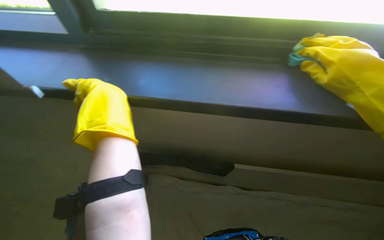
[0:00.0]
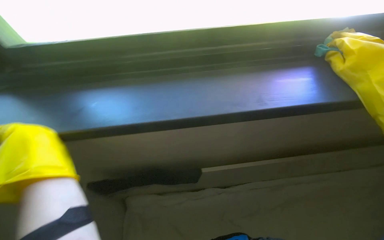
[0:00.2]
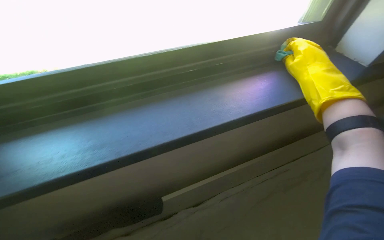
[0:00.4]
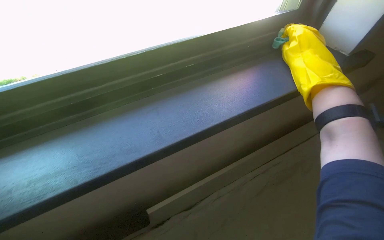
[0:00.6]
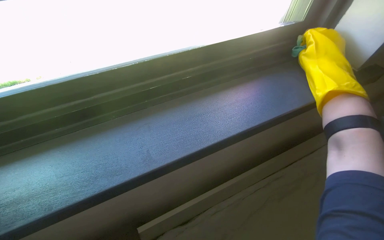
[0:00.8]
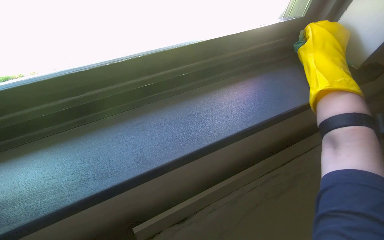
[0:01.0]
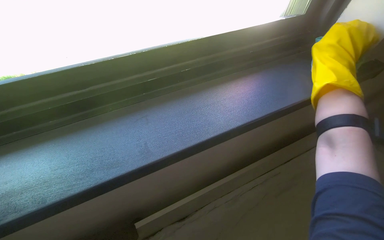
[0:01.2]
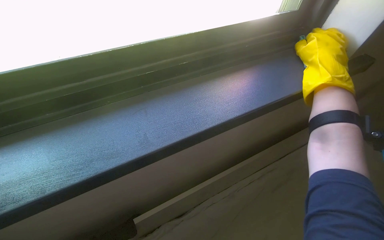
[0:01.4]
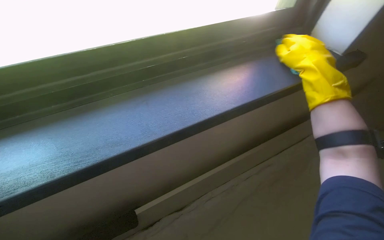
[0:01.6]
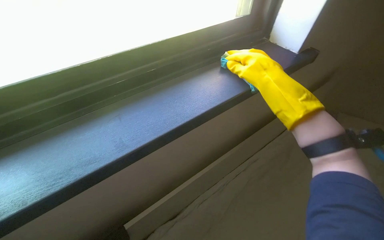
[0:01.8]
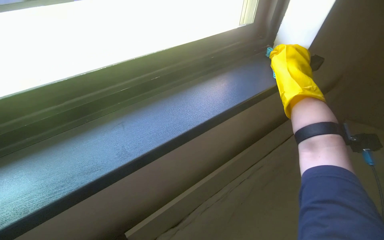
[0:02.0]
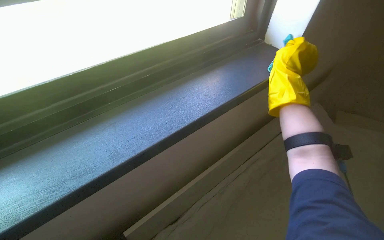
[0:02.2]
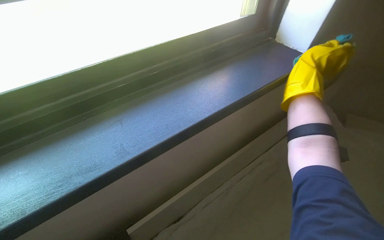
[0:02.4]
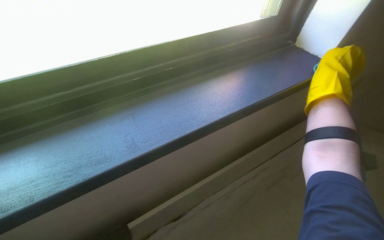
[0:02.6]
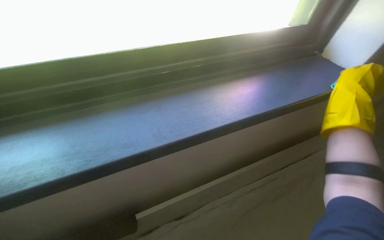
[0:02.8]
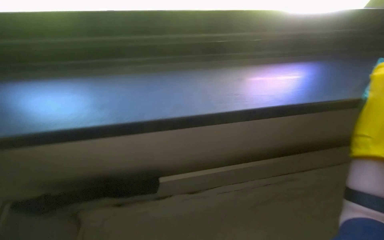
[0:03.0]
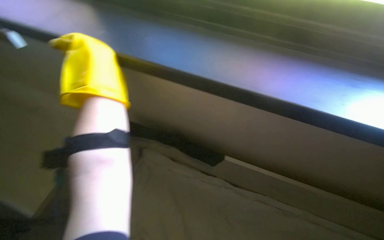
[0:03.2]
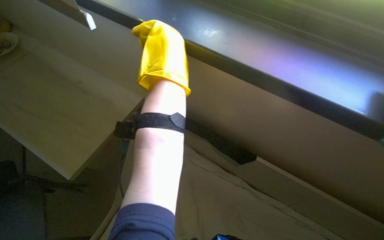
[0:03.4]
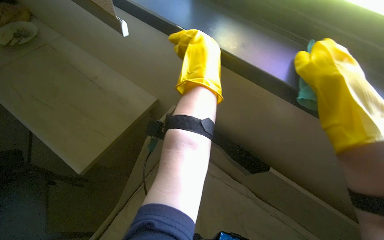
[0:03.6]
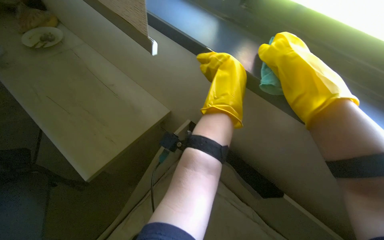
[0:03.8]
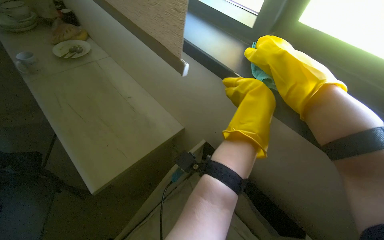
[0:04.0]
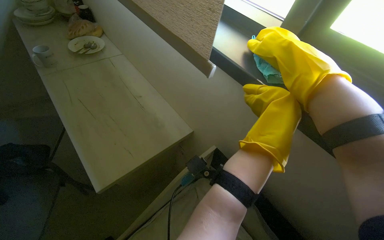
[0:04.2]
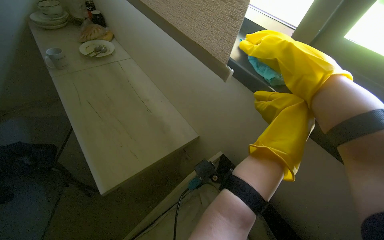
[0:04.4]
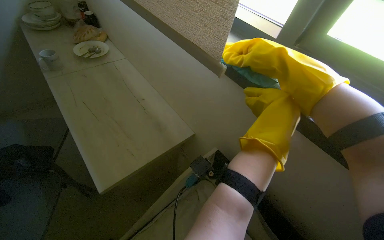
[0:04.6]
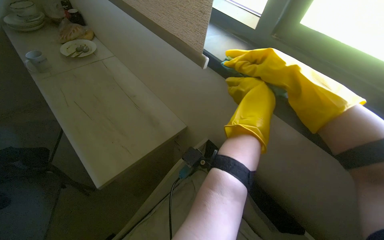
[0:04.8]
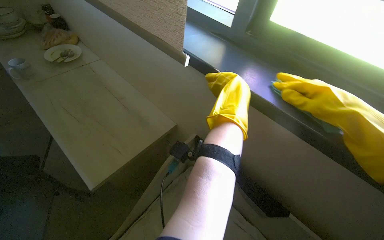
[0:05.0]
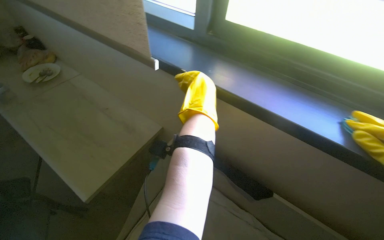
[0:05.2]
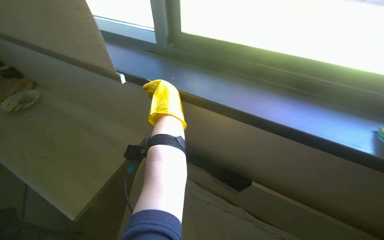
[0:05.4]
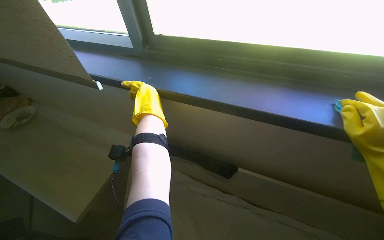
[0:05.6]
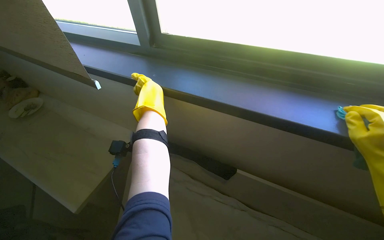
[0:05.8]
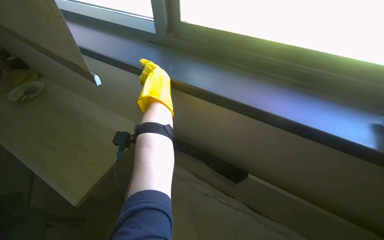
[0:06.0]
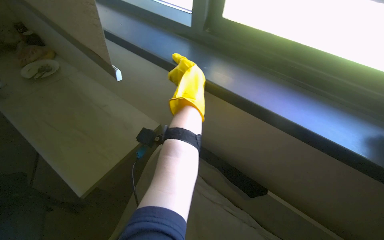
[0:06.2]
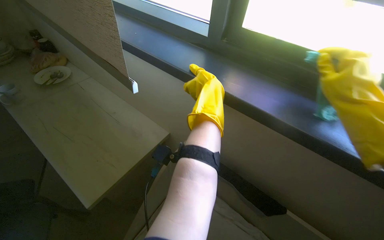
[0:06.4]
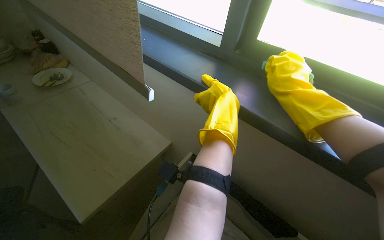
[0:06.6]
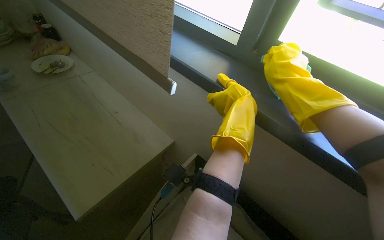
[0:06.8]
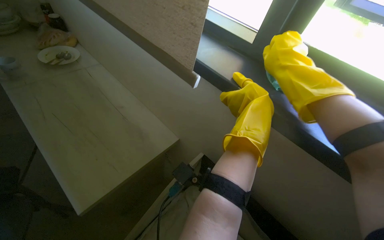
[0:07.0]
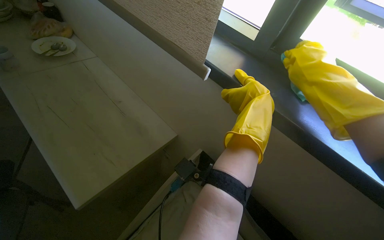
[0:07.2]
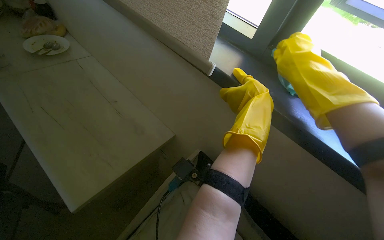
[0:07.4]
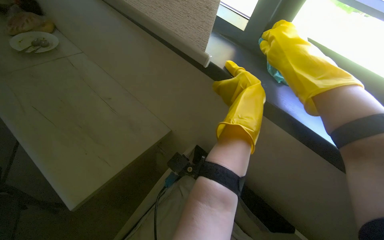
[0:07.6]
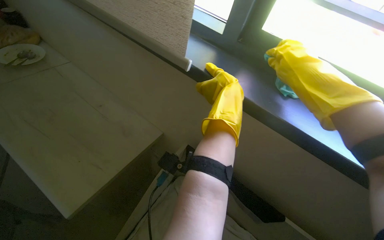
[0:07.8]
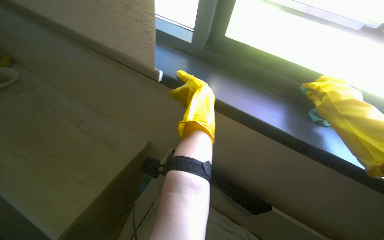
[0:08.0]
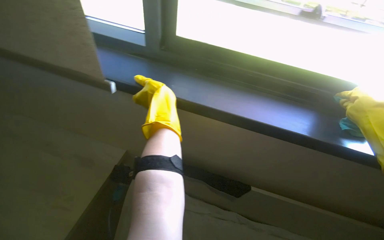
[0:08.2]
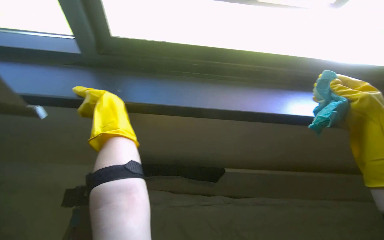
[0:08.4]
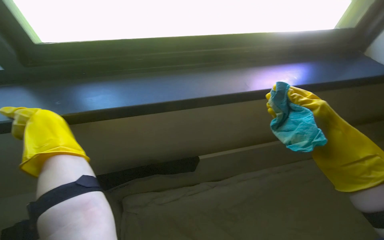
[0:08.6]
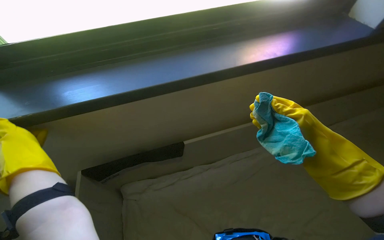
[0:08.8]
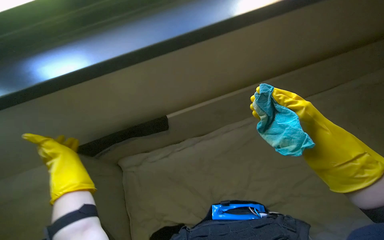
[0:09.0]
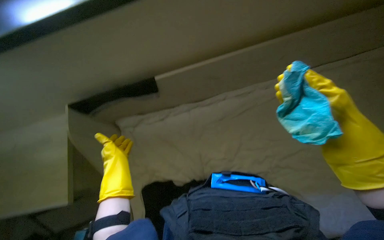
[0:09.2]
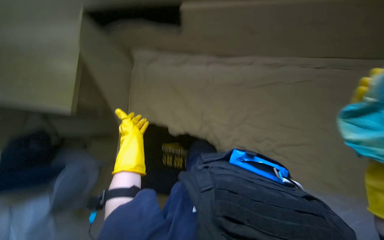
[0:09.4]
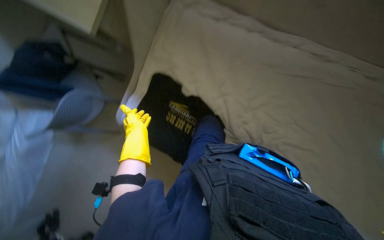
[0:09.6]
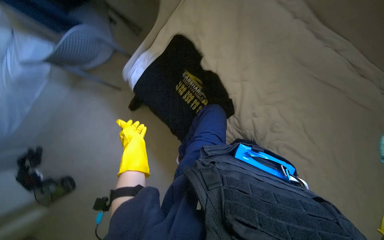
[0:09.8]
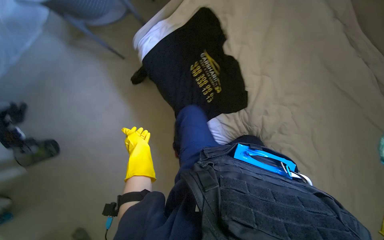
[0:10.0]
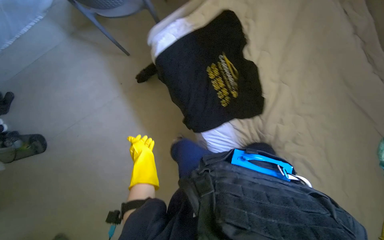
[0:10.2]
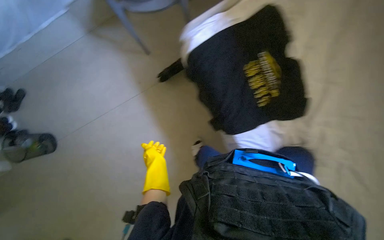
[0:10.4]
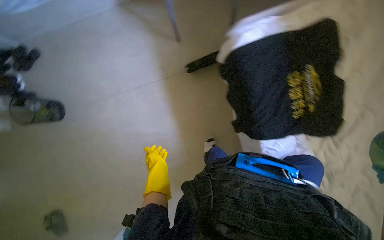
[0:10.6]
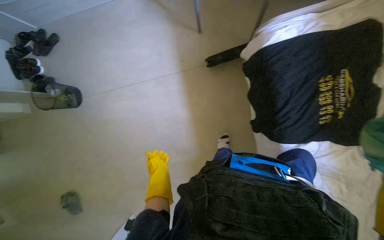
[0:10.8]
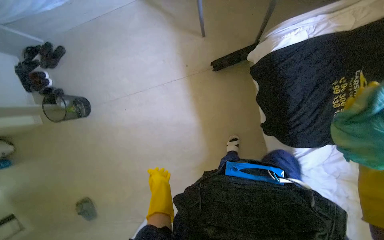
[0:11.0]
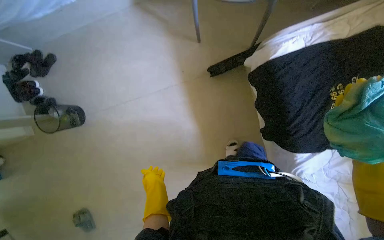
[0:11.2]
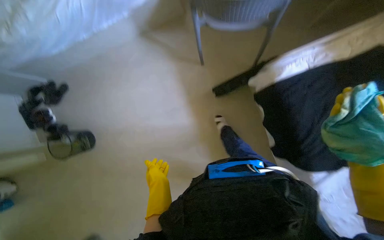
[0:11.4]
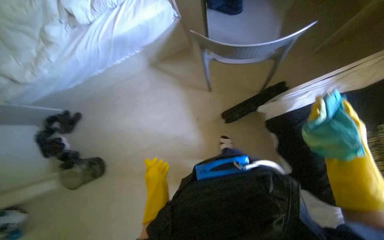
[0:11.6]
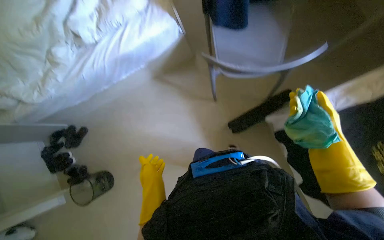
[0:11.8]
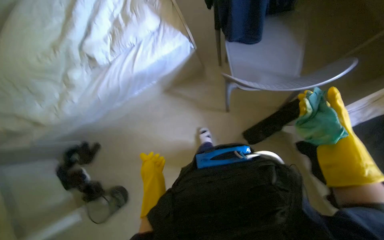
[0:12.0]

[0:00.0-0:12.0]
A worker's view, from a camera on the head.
Job: cleaning windows.
The whole recording: Wiping window sill. The worker wipes the window sill with a cleaning cloth.
0:00.0 to 0:01.6: The wearer's head swings some 25 degrees to the right.
0:03.0 to 0:04.4: The scene turns some 25 degrees clockwise in the picture.
0:07.6 to 0:09.0: The wearer's head swings some 60 degrees to the right.
0:09.0 to 0:10.4: The camera is carried approximately 50 cm. The view pans to the right by some 15 degrees. The view tilts roughly 20 degrees downward. Everything in view rotates about 45 degrees clockwise.
0:10.4 to 0:12.0: The camera travels some 70 cm.

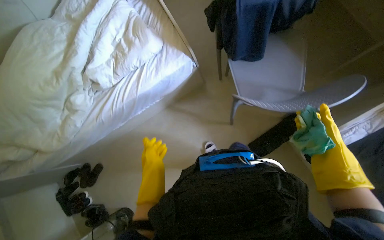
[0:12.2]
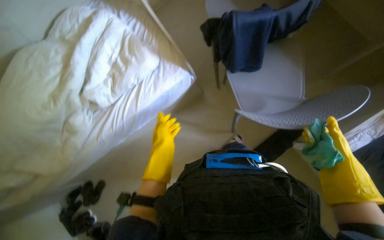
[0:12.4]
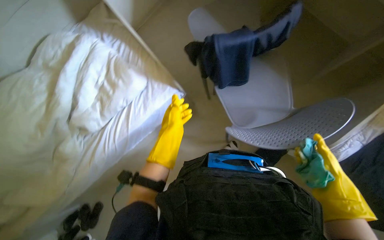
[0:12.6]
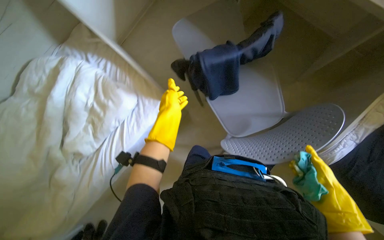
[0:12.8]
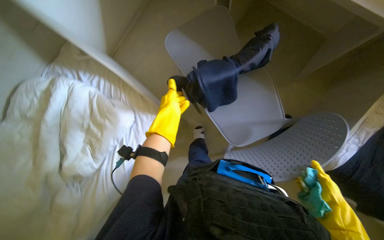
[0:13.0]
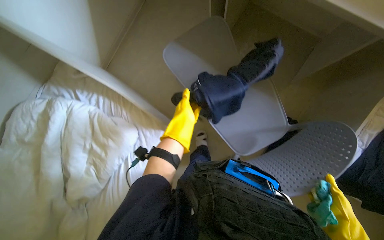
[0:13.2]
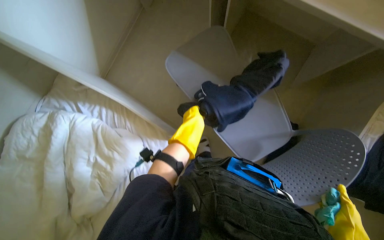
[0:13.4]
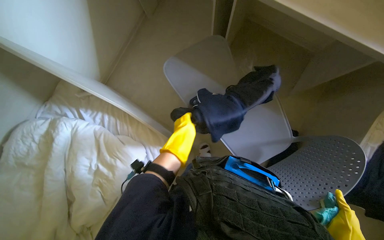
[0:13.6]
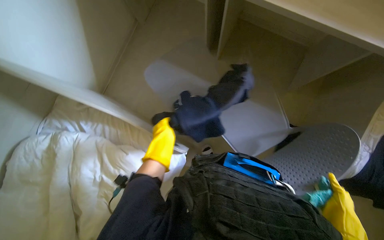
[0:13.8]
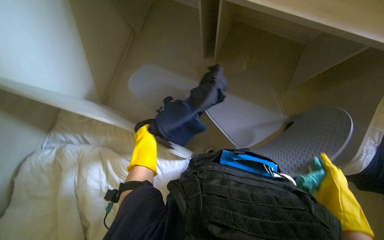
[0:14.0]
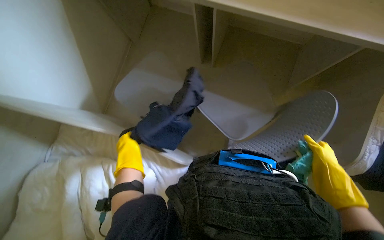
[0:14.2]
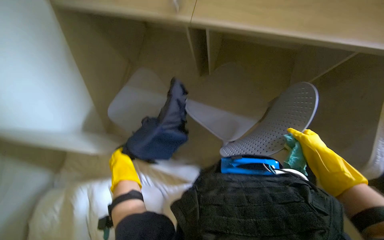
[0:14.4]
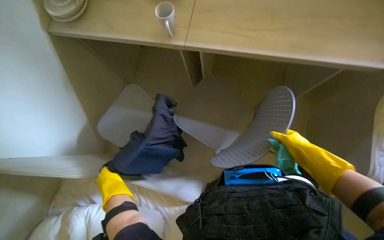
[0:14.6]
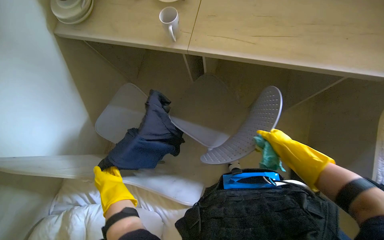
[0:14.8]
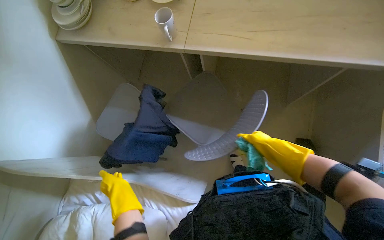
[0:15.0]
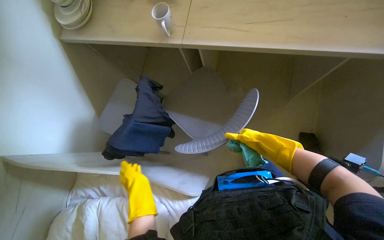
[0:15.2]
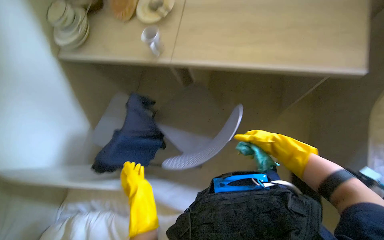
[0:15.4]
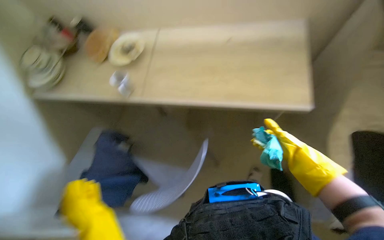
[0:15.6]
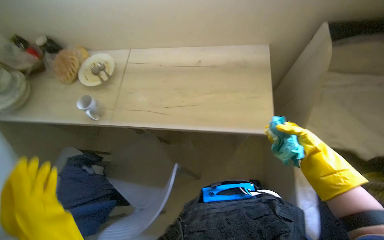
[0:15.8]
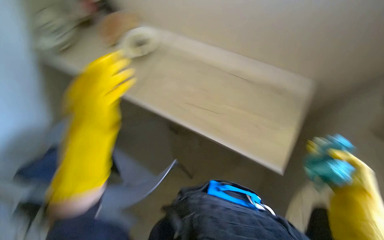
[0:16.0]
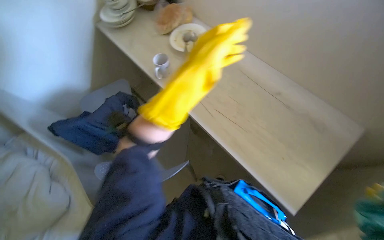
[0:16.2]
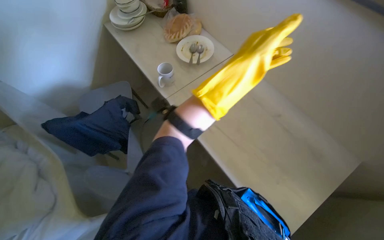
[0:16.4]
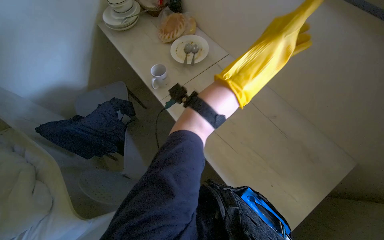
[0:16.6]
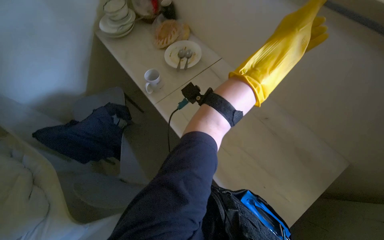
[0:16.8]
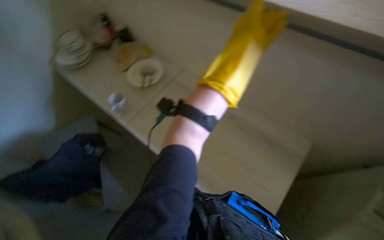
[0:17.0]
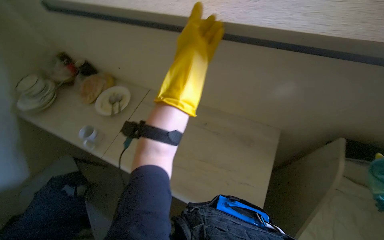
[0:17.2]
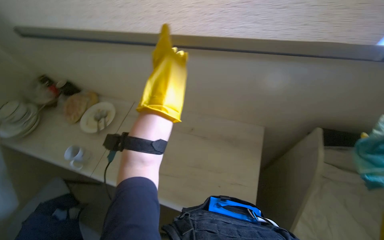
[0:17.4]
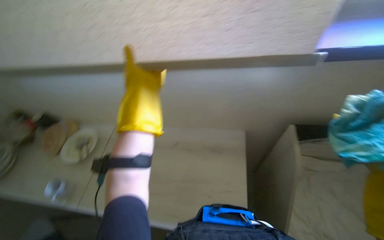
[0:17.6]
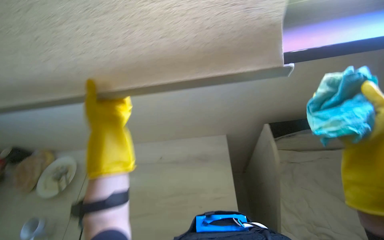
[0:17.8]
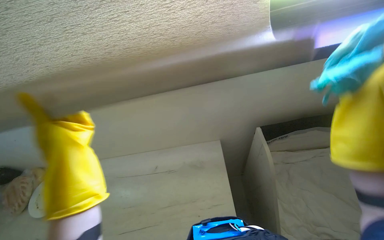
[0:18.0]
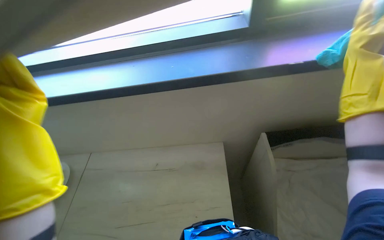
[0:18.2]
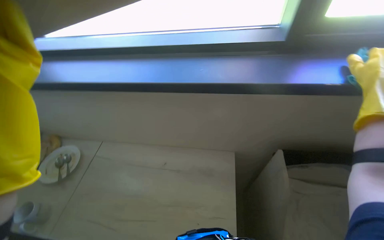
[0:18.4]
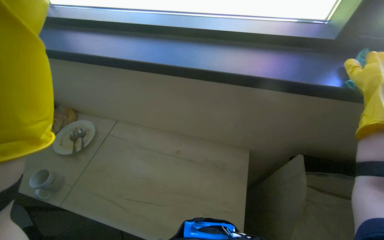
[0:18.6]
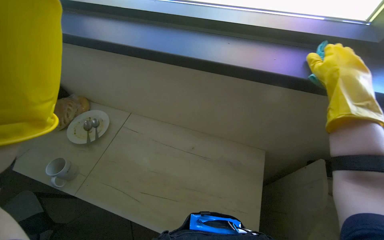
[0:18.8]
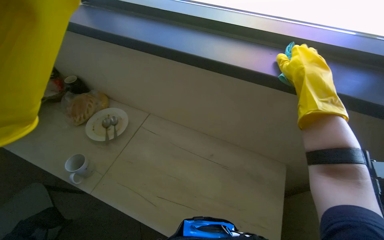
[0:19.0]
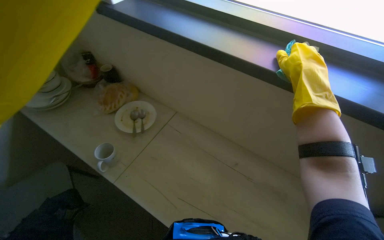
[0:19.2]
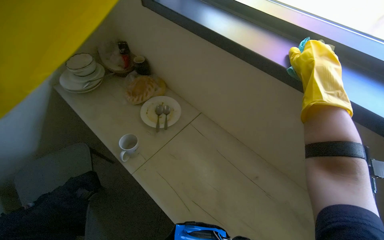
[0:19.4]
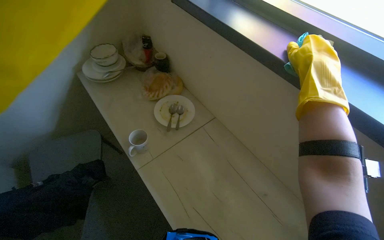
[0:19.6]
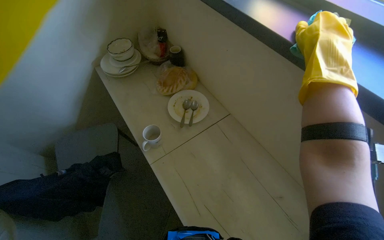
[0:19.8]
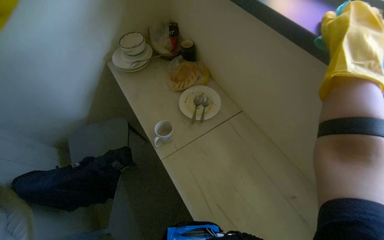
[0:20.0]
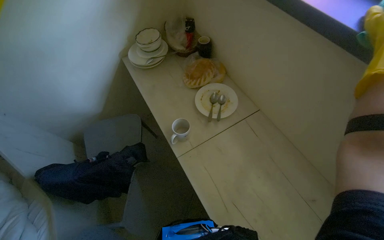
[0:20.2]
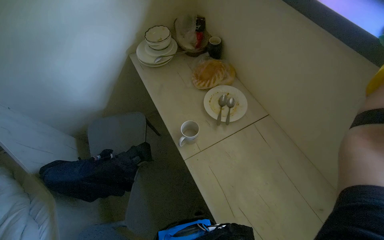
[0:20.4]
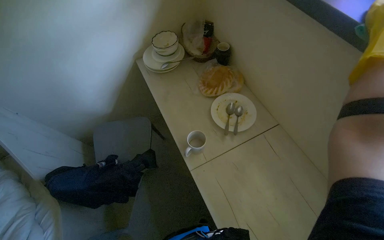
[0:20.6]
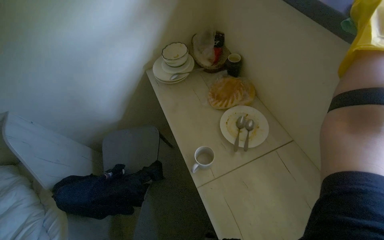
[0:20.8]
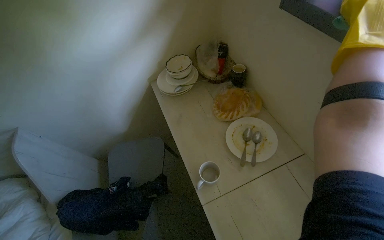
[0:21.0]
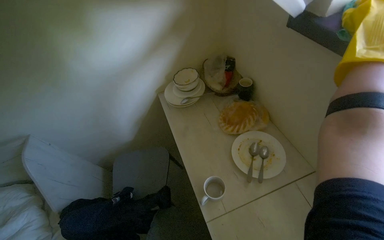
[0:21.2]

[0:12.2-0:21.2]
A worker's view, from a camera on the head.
Job: cleaning windows.
The whole recording: Wiping window sill. The worker wipes the window sill with a cleaning cloth.
0:12.2 to 0:13.8: The camera is carried some 50 cm. The scene turns roughly 30 degrees counterclockwise in the picture.
0:15.2 to 0:16.6: The view tips upward by roughly 15 degrees. Everything in view rotates some 40 degrees clockwise.
0:16.6 to 0:18.2: The wearer's head swings roughly 50 degrees to the right. The view tilts approximately 20 degrees upward.
0:18.2 to 0:19.8: The wearer moves approximately 40 cm. The wearer looks roughly 55 degrees further to the left.
